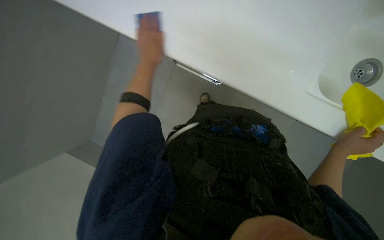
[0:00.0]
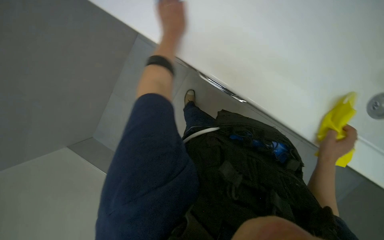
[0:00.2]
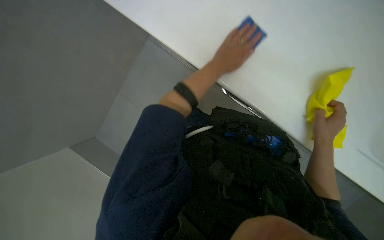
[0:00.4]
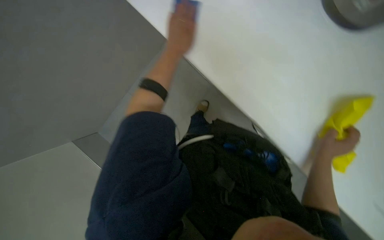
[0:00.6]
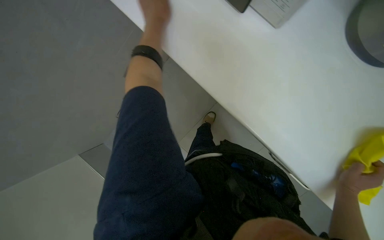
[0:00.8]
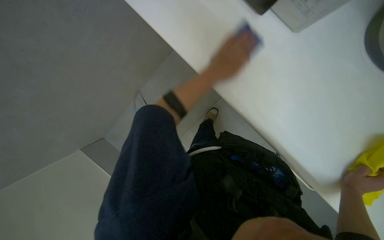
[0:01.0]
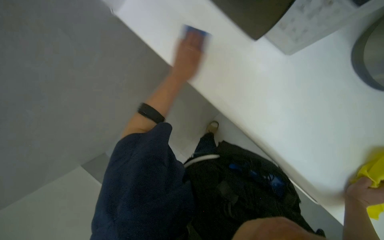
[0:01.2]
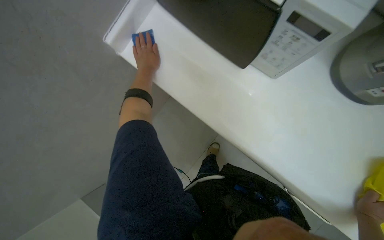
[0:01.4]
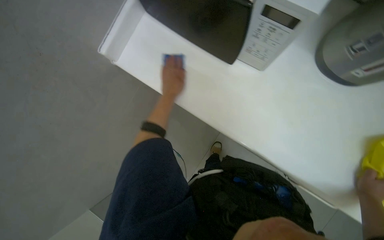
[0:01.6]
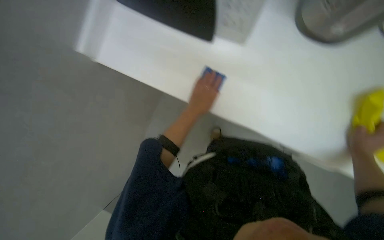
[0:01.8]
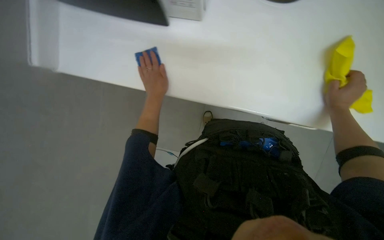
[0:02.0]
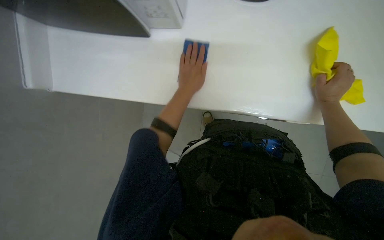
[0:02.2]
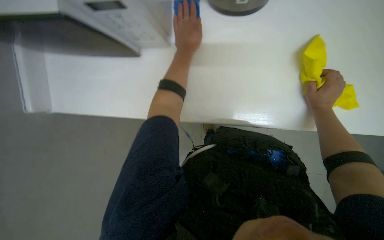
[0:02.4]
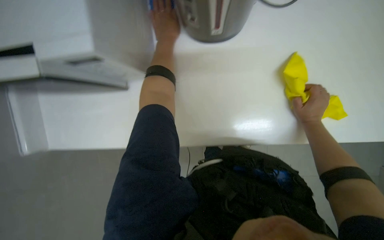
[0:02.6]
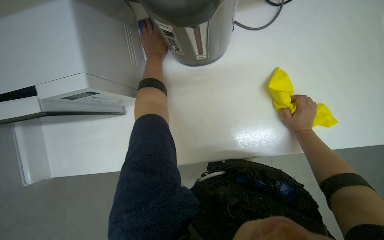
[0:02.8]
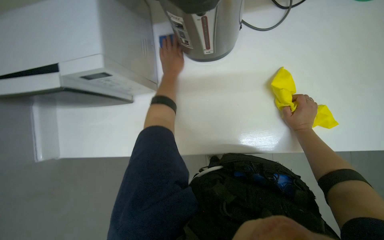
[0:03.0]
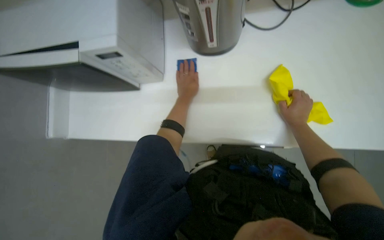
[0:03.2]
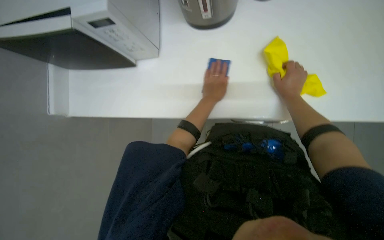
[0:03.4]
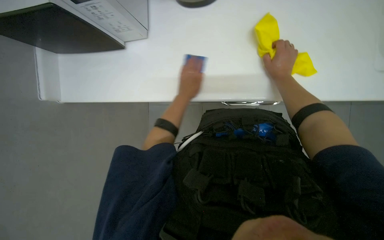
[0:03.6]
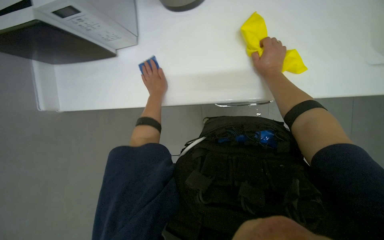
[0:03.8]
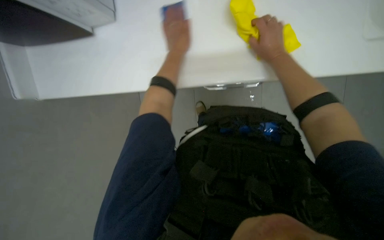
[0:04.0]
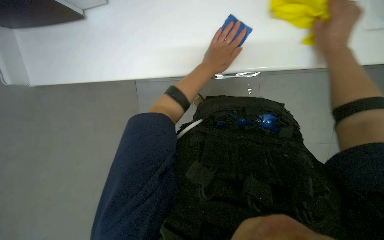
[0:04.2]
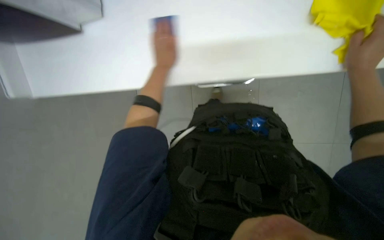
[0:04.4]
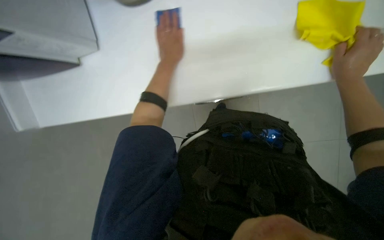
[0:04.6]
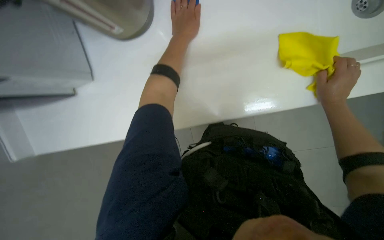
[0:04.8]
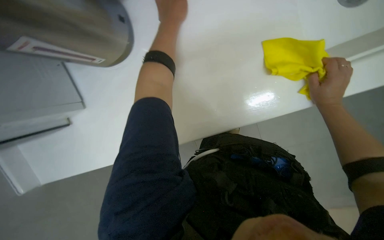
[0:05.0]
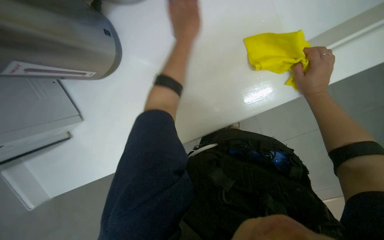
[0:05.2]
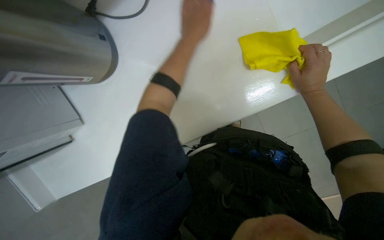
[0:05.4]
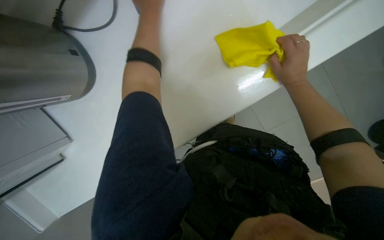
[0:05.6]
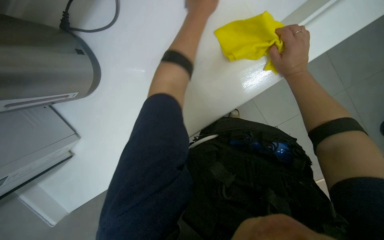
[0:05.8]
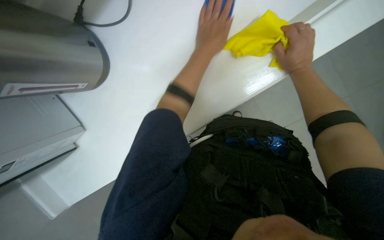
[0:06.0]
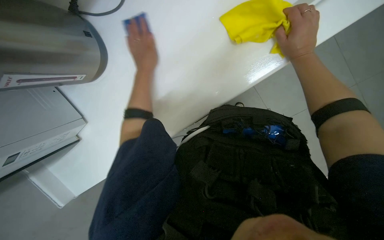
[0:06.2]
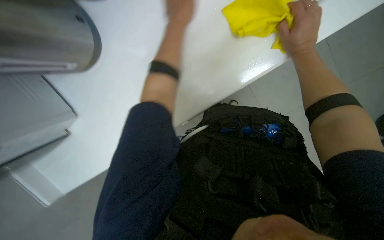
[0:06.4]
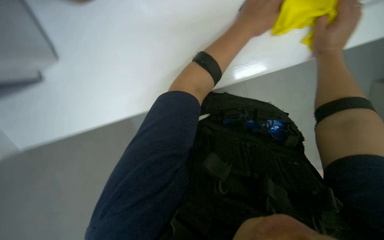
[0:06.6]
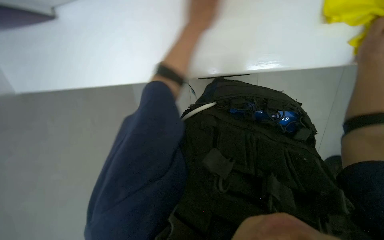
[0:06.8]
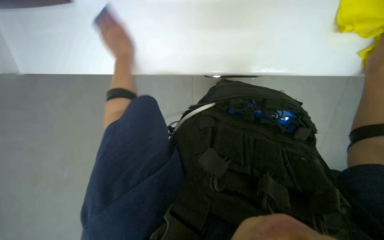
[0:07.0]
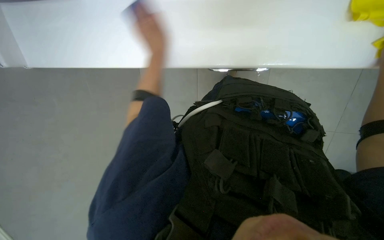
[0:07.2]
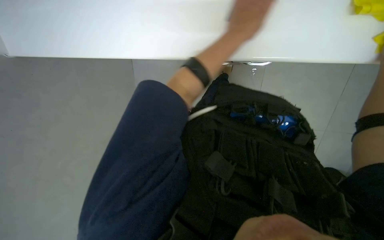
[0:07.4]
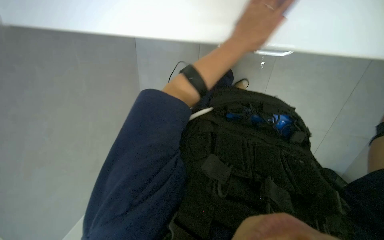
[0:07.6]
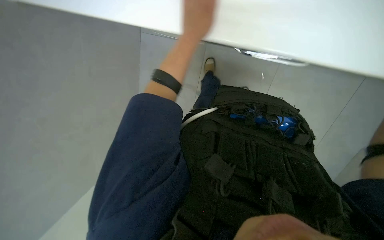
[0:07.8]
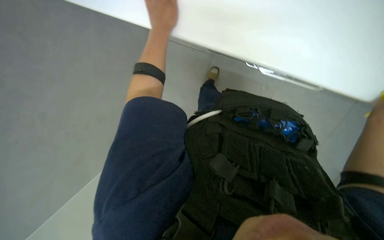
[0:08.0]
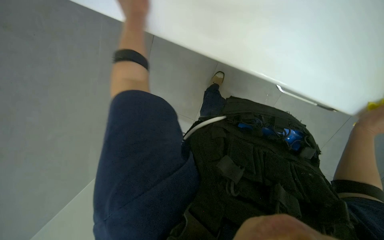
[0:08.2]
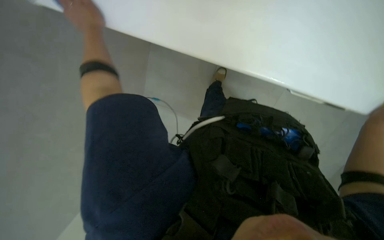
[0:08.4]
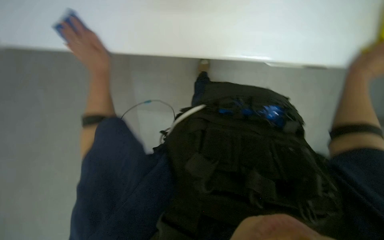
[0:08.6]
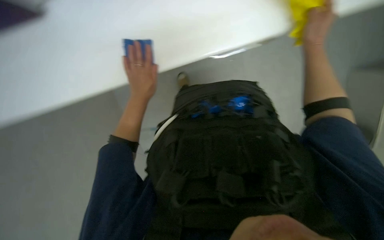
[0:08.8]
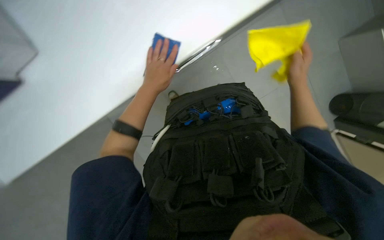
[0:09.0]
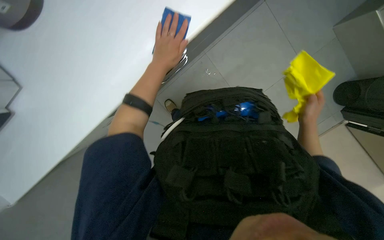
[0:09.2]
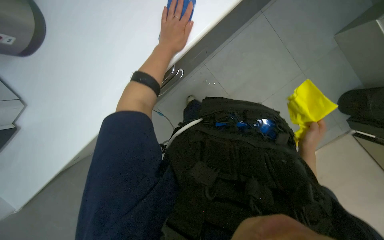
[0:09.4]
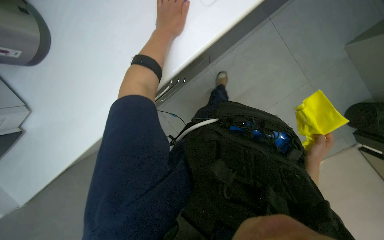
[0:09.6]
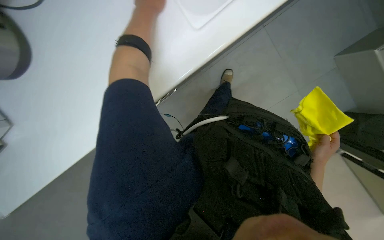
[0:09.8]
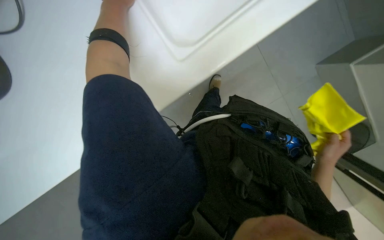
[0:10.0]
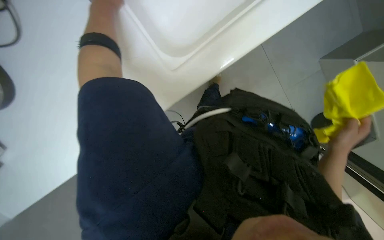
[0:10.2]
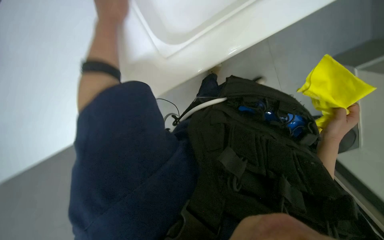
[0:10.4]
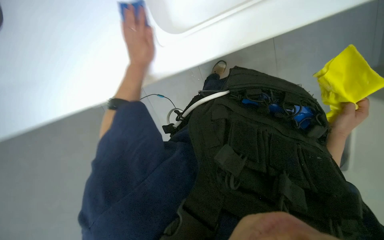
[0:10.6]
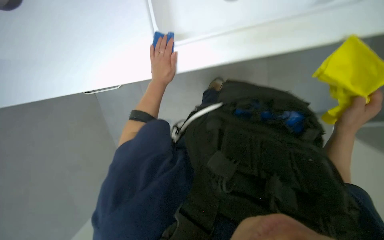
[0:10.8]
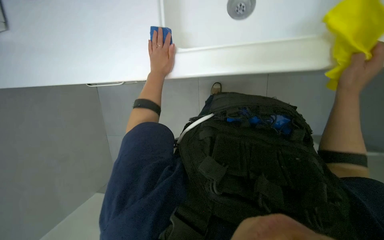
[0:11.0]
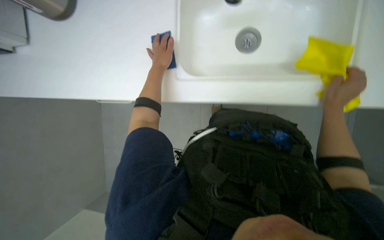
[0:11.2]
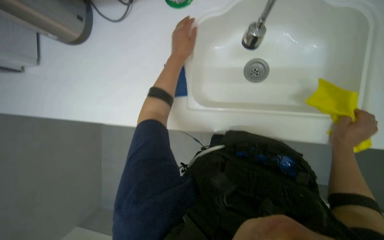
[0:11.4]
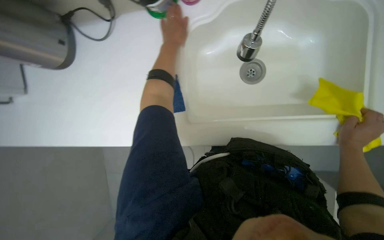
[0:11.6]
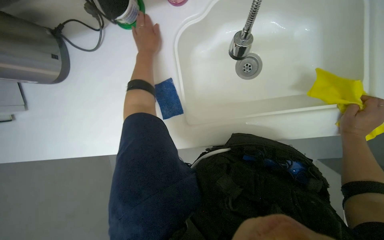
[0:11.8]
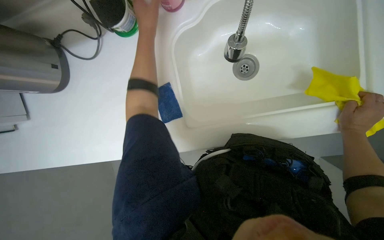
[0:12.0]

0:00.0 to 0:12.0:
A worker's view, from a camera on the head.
Job: cleaning kitchen.
The whole recording: Cleaning kitchen sink. The worker scrubs the kitchen sink with a sponge, rinses it, and applies cleaner.
0:00.0 to 0:01.6: The wearer looks some 30 degrees further upward. The left hand goes up and down the picture, some 25 cm each way, reversing 3 times.
0:01.6 to 0:03.0: The left hand shifts roughly 25 cm up the picture, while the right hand travels up the picture by approximately 15 cm.
0:06.0 to 0:07.6: The wearer looks some 15 degrees further downward. The left hand reaches some 25 cm to the left, then returns.
0:07.6 to 0:09.0: The scene turns some 30 degrees counterclockwise in the picture.
0:09.0 to 0:10.4: The left hand is displaced up the picture by about 15 cm. Meanwhile the right hand travels down the picture by about 15 cm.
0:10.4 to 0:12.0: The left hand shifts roughly 15 cm to the right, and reaches approximately 15 cm down the picture, then returns. Meanwhile the right hand moves left and right over approximately 15 cm, changing direction 2 times.

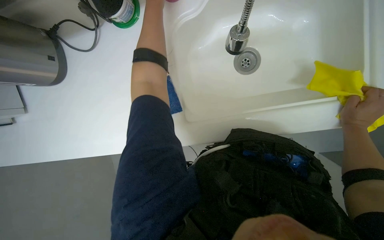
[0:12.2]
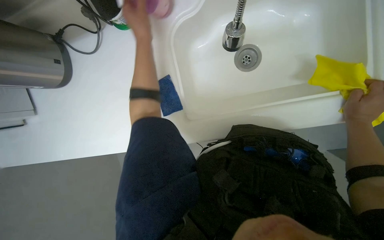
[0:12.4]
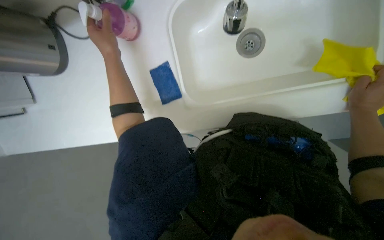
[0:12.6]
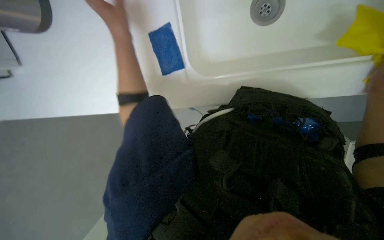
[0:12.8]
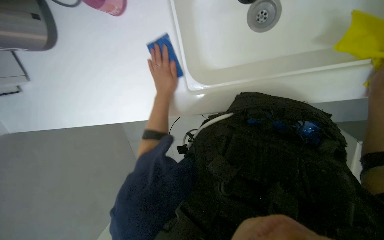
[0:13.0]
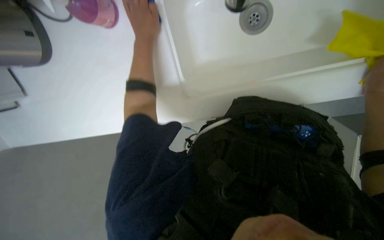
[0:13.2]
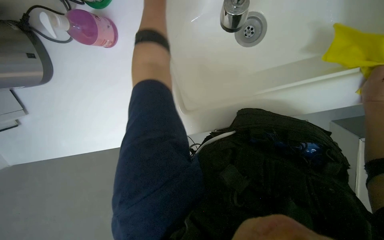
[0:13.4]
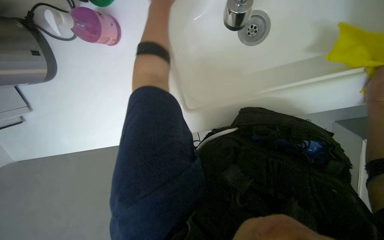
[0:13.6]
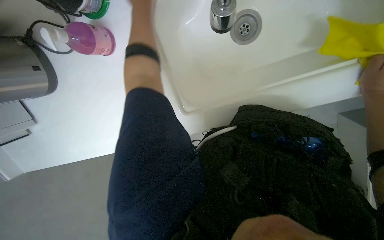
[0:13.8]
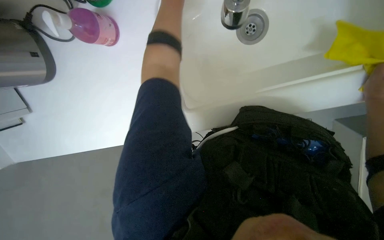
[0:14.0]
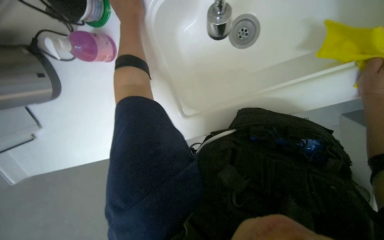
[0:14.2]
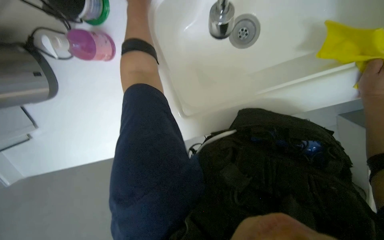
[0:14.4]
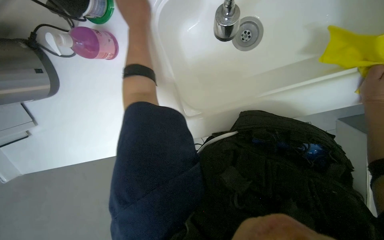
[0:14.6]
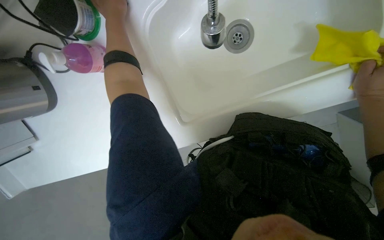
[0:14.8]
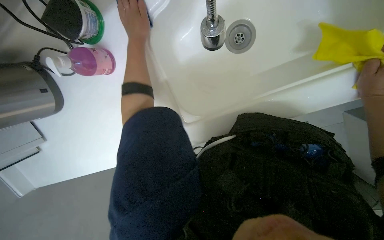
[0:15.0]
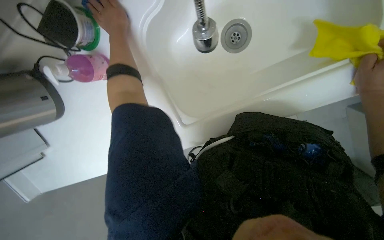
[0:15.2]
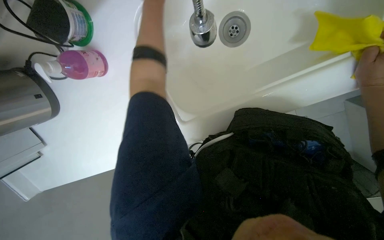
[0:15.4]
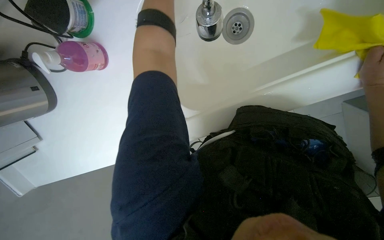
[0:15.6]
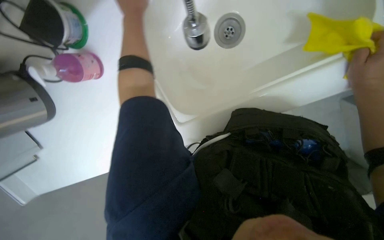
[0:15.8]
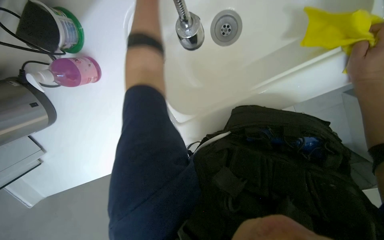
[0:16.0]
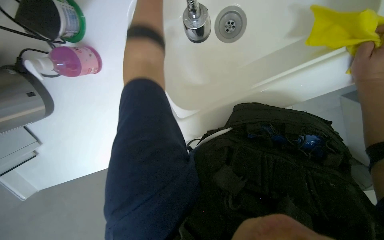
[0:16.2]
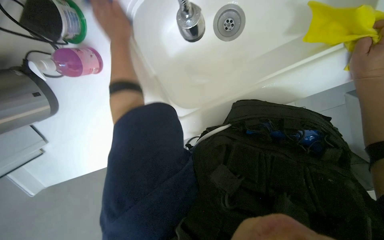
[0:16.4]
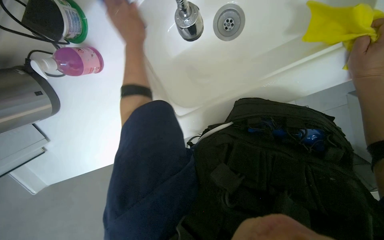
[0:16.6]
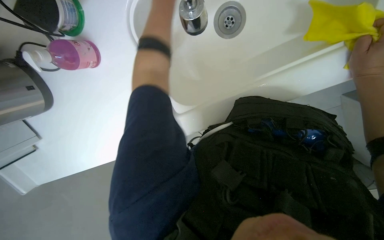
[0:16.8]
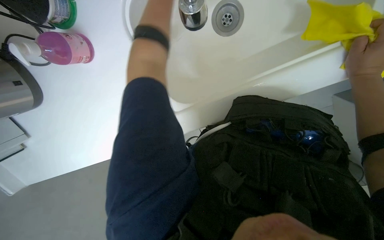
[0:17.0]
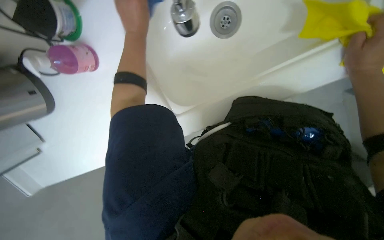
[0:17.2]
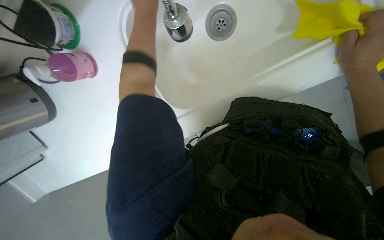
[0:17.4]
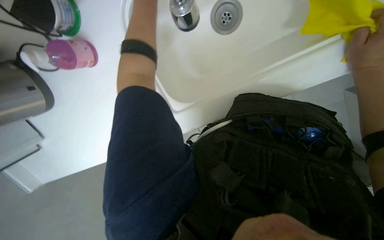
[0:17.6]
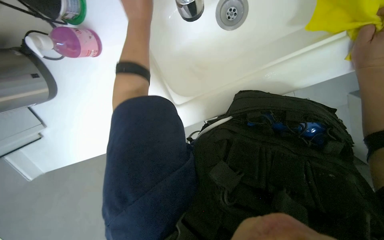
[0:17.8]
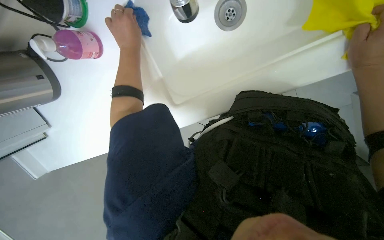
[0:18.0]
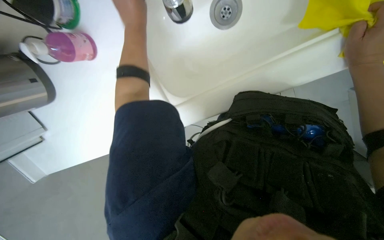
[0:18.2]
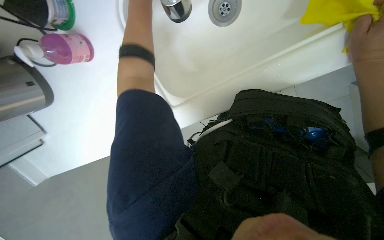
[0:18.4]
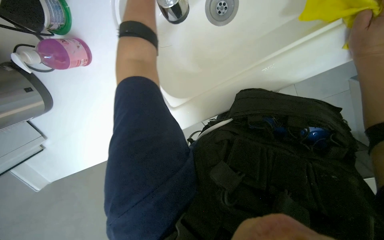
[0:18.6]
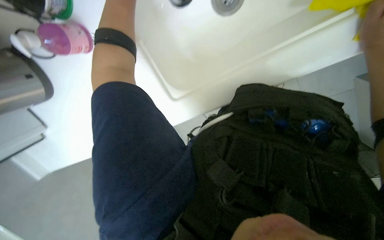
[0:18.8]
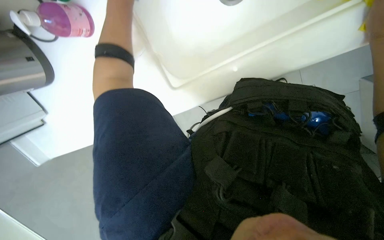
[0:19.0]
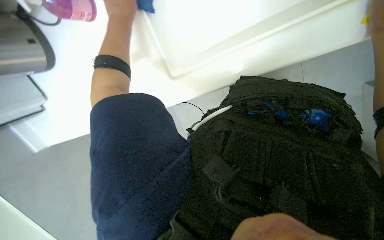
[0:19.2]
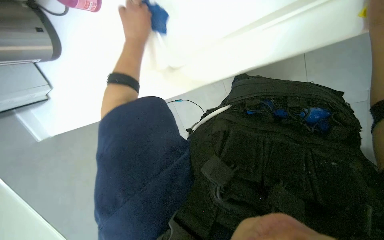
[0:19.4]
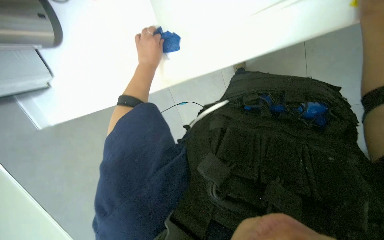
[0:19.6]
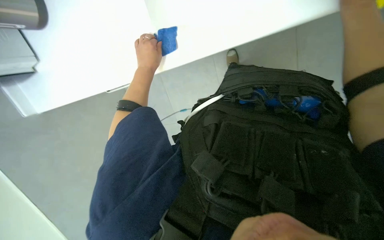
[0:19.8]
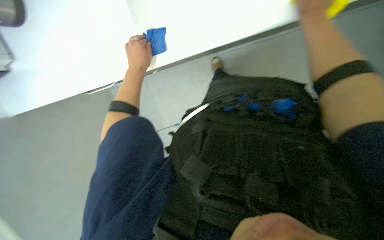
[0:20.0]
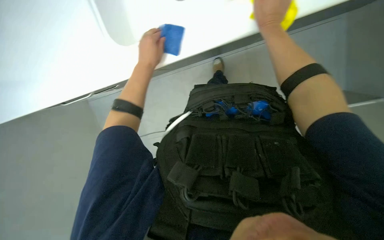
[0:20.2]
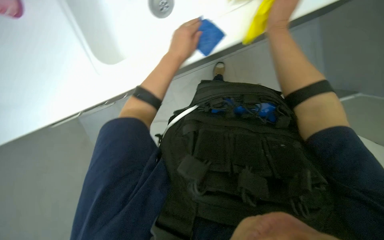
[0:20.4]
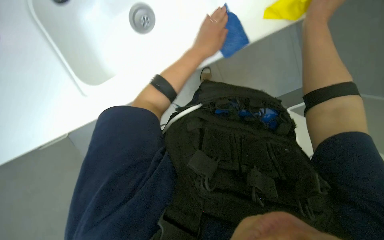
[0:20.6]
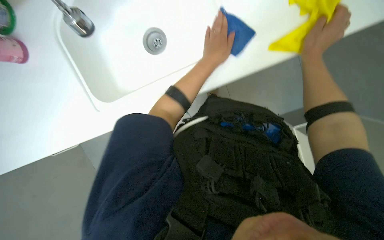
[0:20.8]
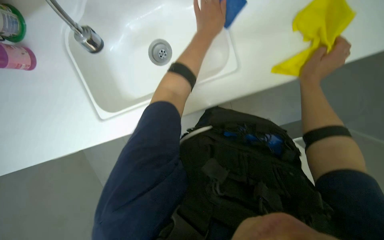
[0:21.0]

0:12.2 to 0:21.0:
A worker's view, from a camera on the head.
Job: cleaning kitchen.
The whole recording: Cleaning kitchen sink. The worker scrubs the kitchen sink with a sponge, rinses it, and applies cleaner.
0:12.2 to 0:13.6: The left hand reaches approximately 20 cm farther from the camera, then returns.
0:18.0 to 0:19.6: The left hand travels farther from the camera by roughly 10 cm.
0:19.6 to 0:21.0: The wearer looks approximately 10 degrees further upward. The left hand goes approximately 20 cm to the right and up the picture.
